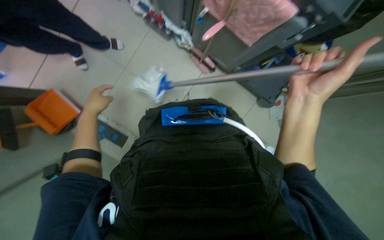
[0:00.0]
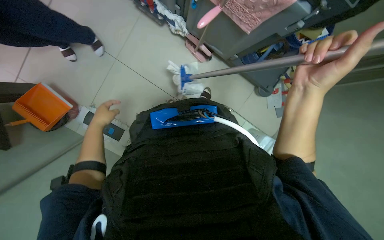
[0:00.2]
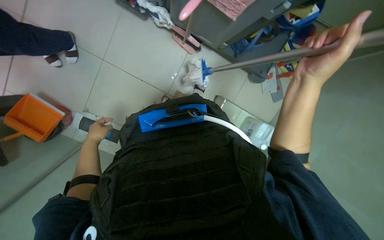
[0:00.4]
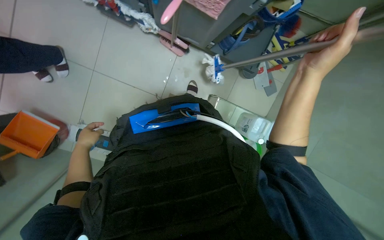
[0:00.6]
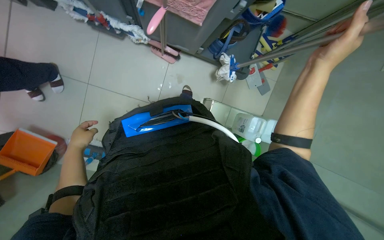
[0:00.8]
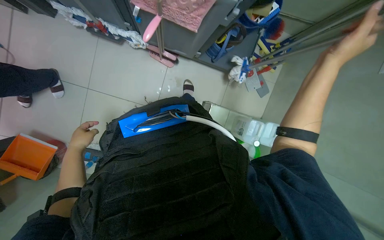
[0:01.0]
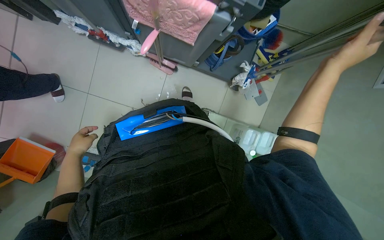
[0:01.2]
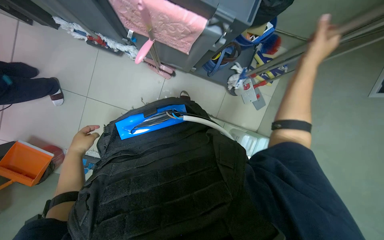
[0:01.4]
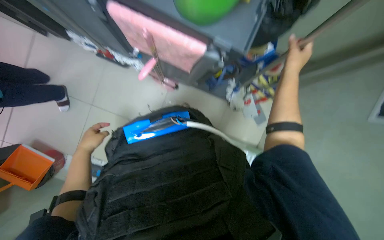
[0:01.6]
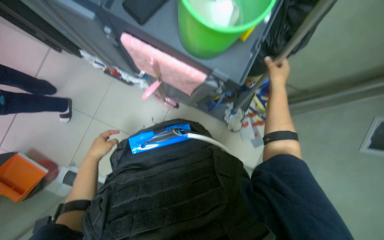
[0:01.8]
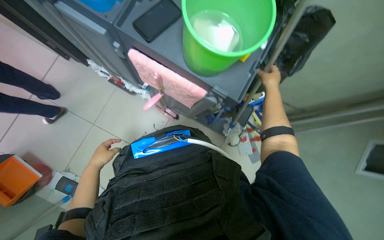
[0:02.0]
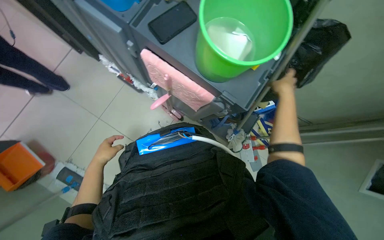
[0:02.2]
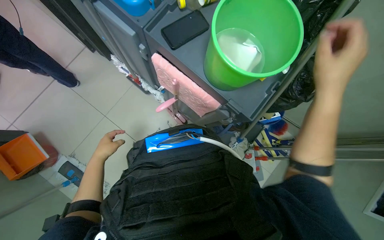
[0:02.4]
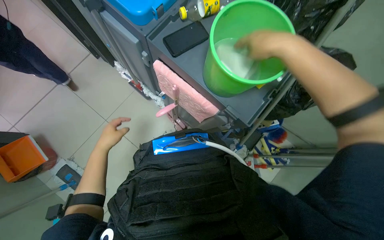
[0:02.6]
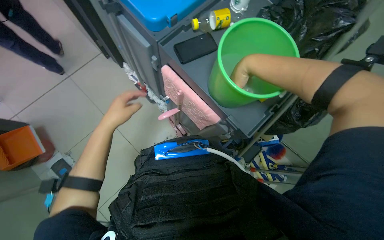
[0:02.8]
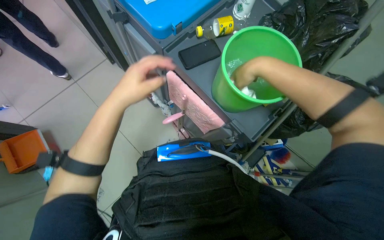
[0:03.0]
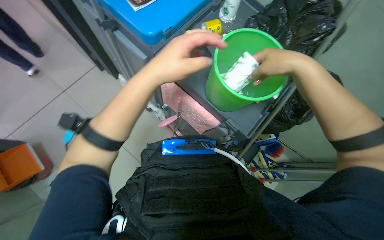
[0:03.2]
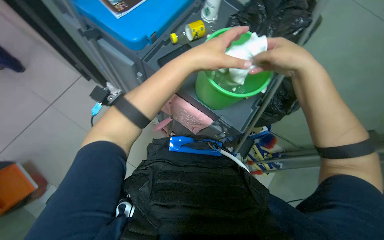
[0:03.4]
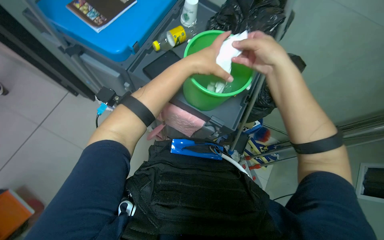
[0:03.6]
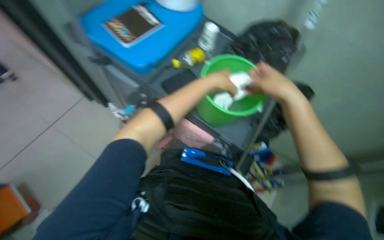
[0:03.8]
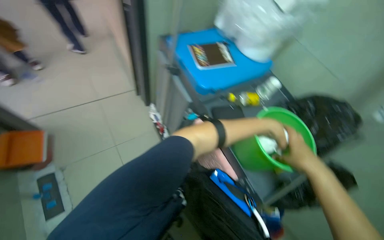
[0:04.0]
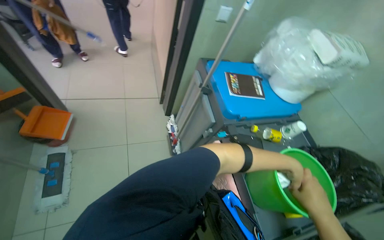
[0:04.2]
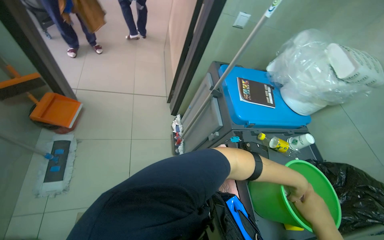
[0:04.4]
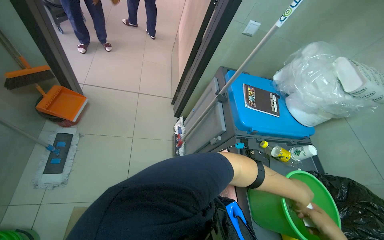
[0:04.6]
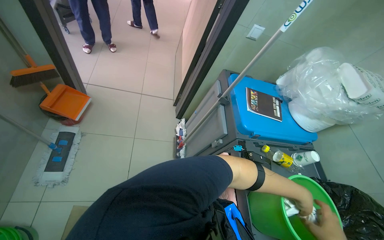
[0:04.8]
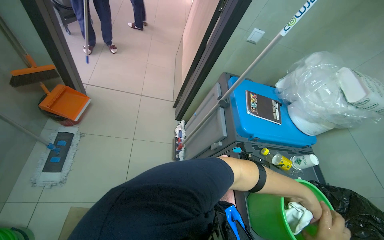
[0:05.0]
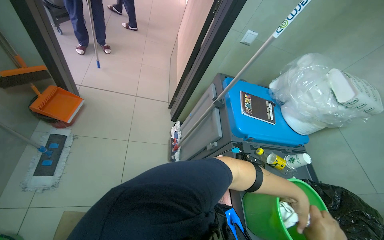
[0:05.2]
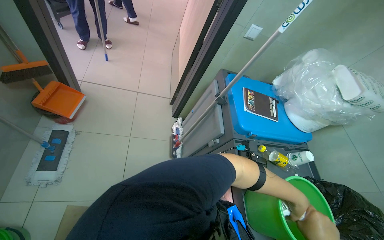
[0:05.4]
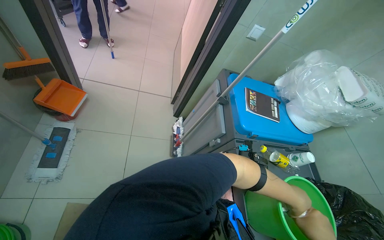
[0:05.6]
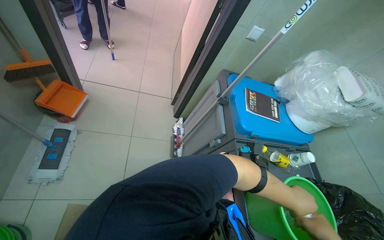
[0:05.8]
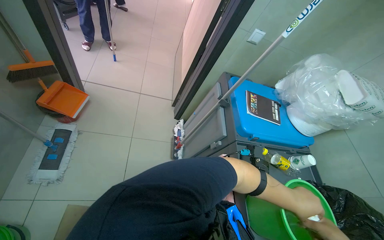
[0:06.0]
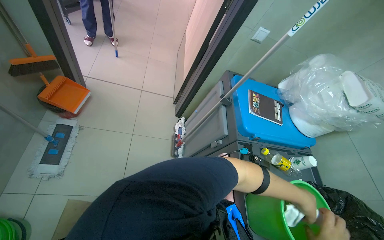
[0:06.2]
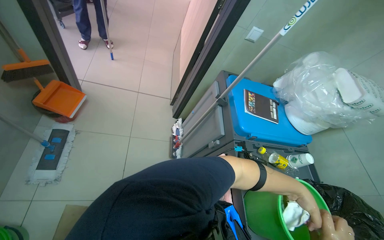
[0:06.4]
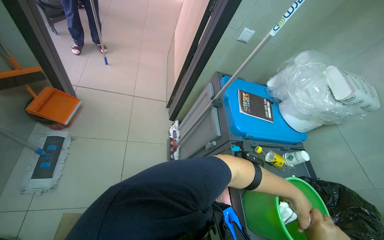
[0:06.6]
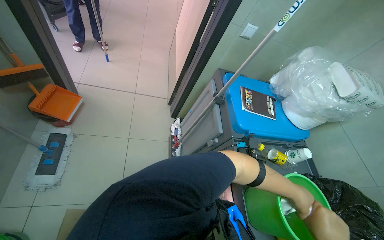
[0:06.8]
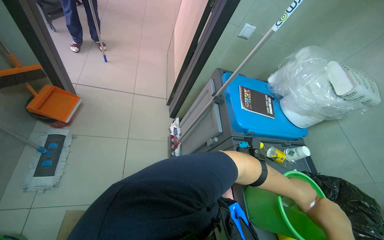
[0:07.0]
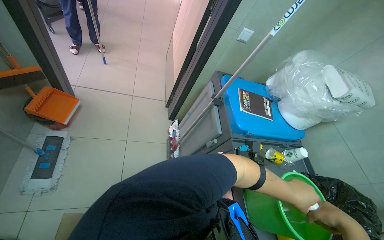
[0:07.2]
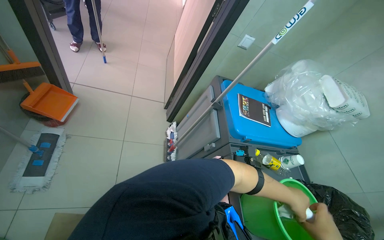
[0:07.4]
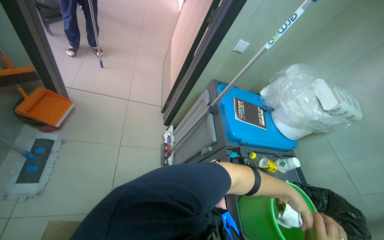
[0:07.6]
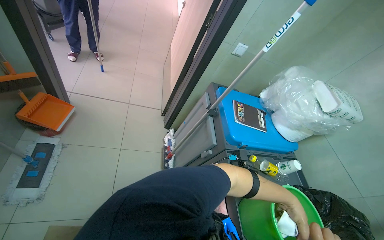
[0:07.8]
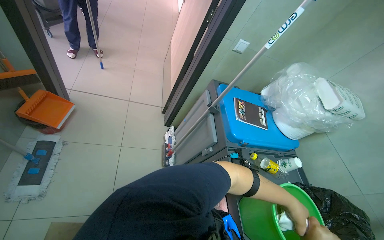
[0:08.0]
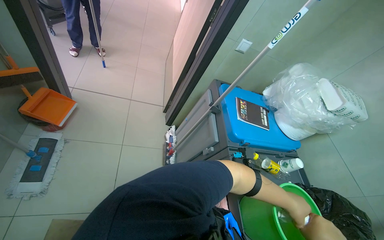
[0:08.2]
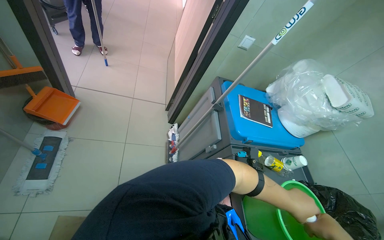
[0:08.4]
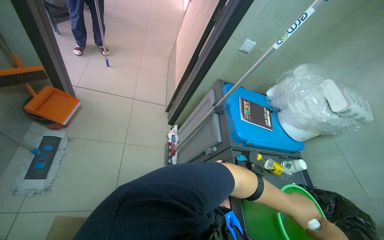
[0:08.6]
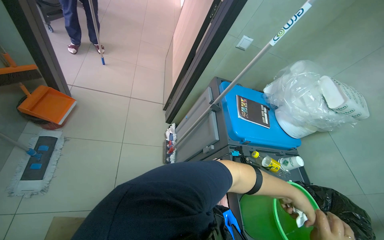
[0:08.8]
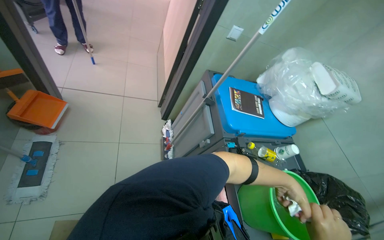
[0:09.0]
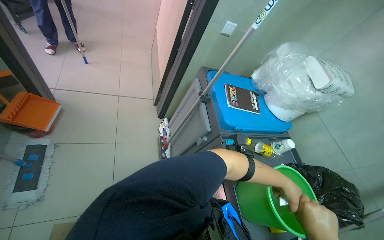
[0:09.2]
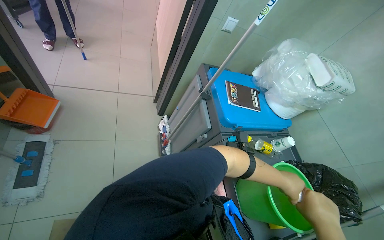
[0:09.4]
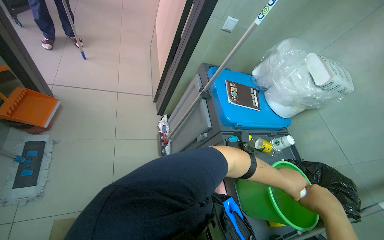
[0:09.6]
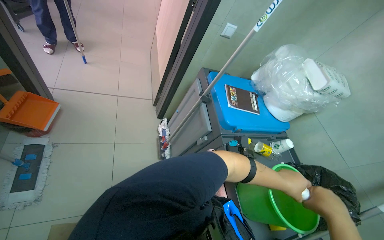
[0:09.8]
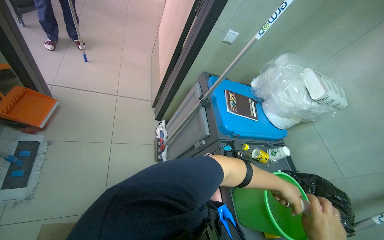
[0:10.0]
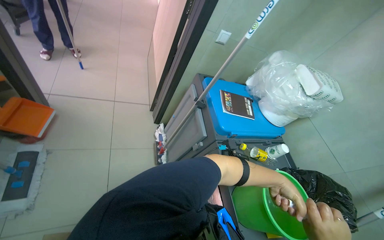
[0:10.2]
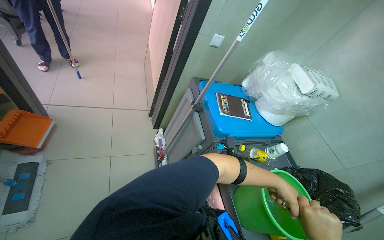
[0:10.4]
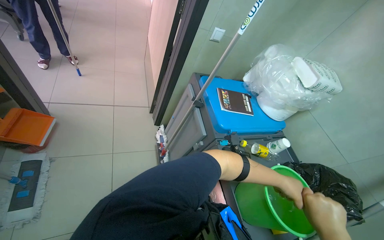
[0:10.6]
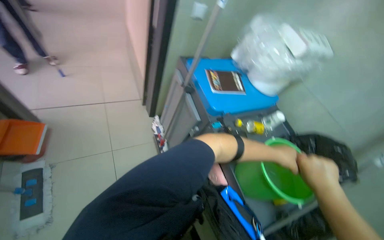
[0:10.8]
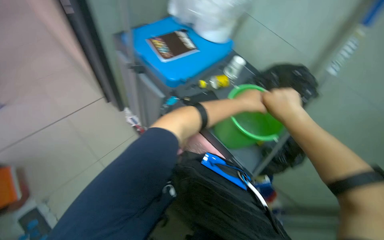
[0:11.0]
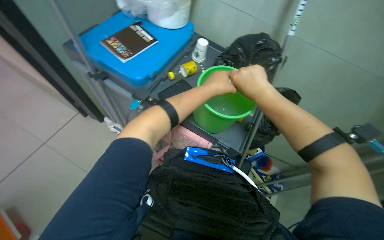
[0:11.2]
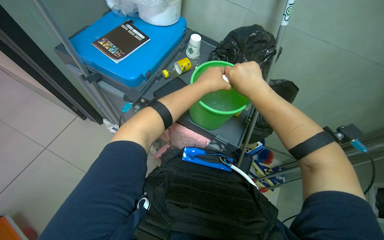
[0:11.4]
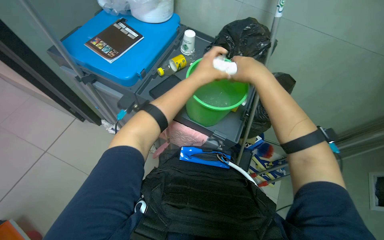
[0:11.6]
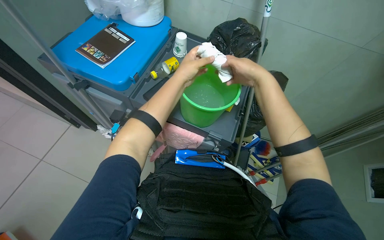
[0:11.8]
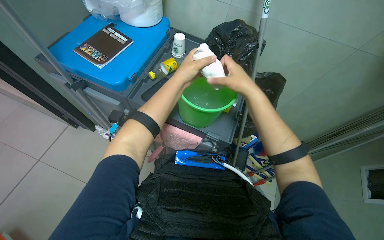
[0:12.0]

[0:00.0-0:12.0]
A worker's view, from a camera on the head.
Job: preparing cleaning supplies.
The whole recording: Preparing cleaning tools. The worker attaches and detaches a cloth from a mop and squeegee, and wrings the cloth in a bucket.
0:00.0 to 0:01.6: The right hand heads to the right and up the picture, covering roughly 25 cm.
0:01.6 to 0:03.0: The wearer looks some 20 degrees further upward. The right hand shifts some 35 cm nearer to the camera and to the left, while the left hand is displaced nearer to the camera, up the picture and to the right by about 30 cm.
0:03.0 to 0:04.4: The camera pitches upward, by roughly 25 degrees. The scene turns about 35 degrees clockwise in the picture.
0:04.4 to 0:06.0: The head rotates about 15 degrees to the right. The left hand swings nearer and farther, roughly 15 cm each way, with 2 reversals.
0:10.4 to 0:12.0: The head rotates about 55 degrees to the right. The wearer looks approximately 25 degrees further downward.

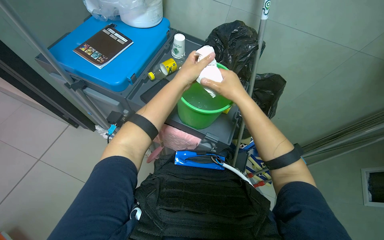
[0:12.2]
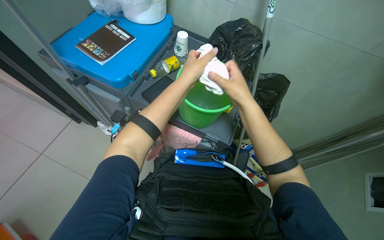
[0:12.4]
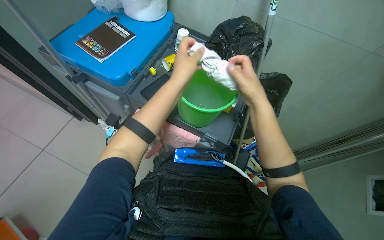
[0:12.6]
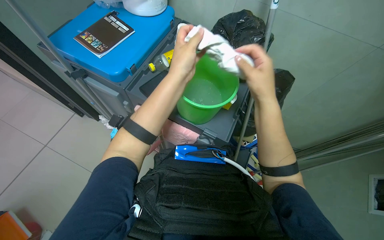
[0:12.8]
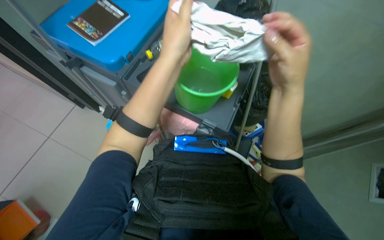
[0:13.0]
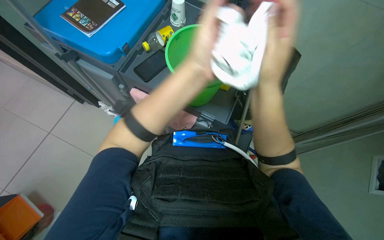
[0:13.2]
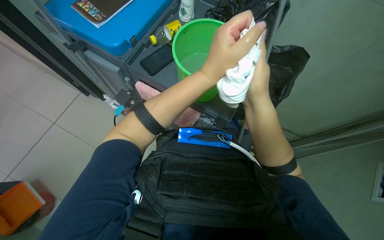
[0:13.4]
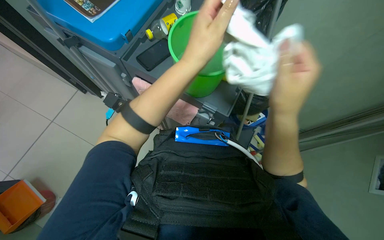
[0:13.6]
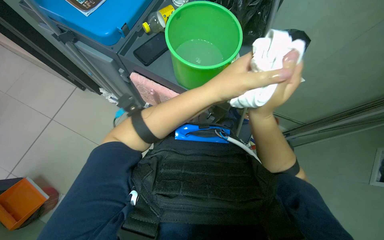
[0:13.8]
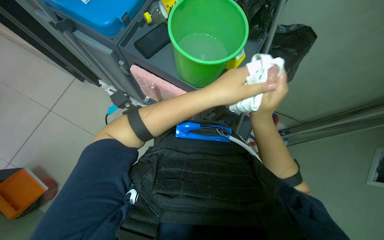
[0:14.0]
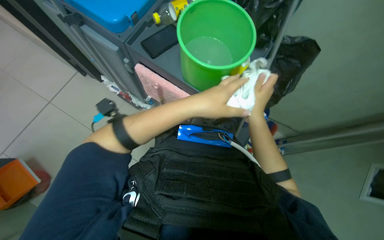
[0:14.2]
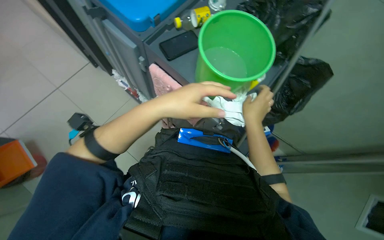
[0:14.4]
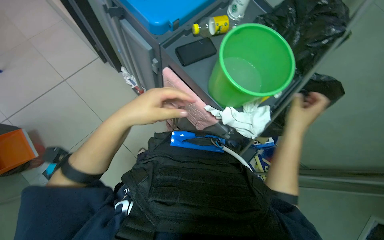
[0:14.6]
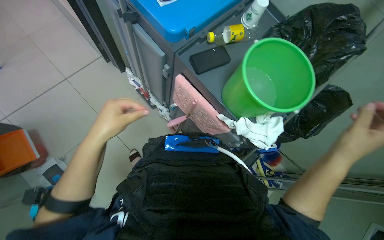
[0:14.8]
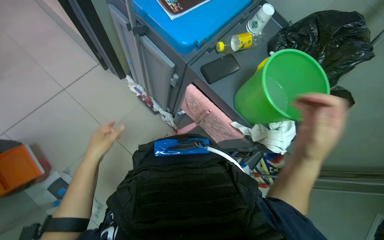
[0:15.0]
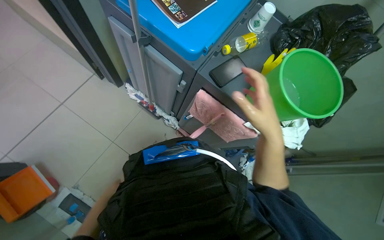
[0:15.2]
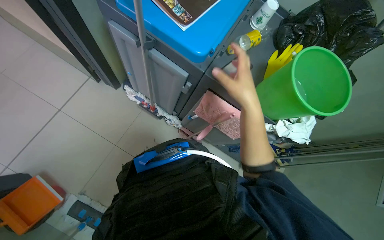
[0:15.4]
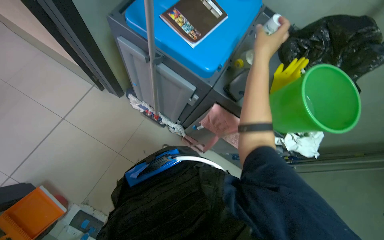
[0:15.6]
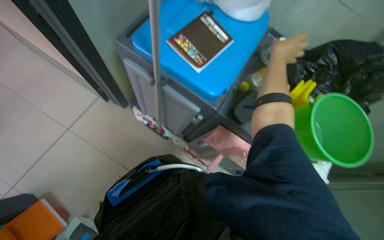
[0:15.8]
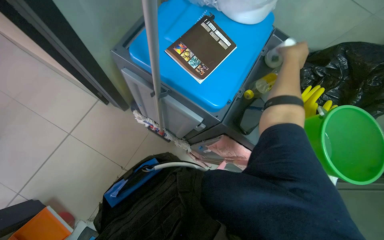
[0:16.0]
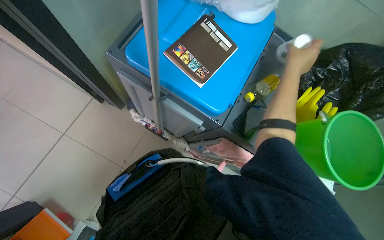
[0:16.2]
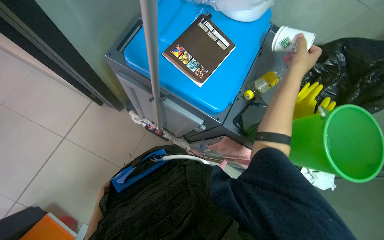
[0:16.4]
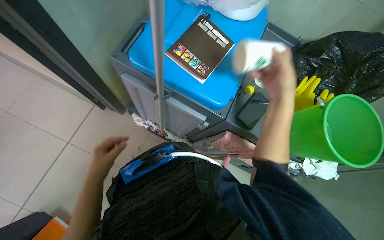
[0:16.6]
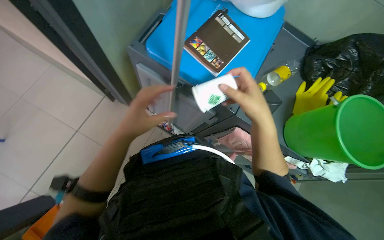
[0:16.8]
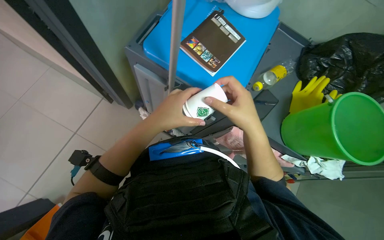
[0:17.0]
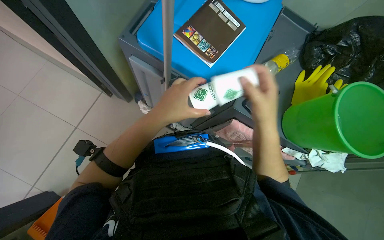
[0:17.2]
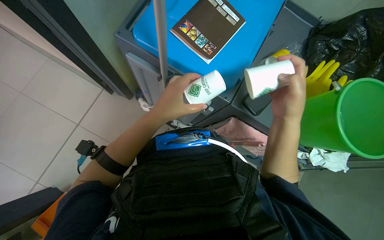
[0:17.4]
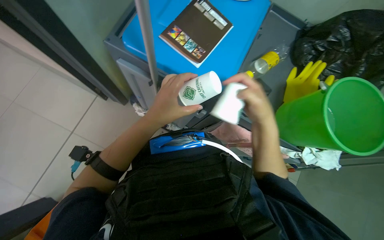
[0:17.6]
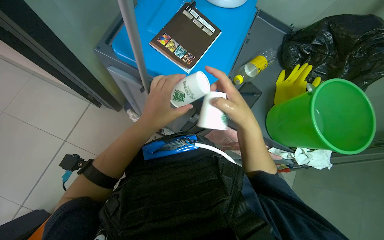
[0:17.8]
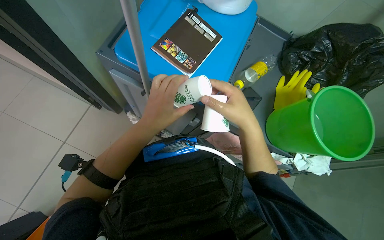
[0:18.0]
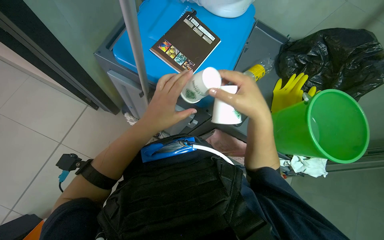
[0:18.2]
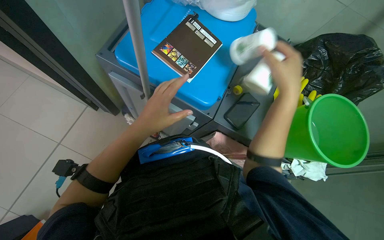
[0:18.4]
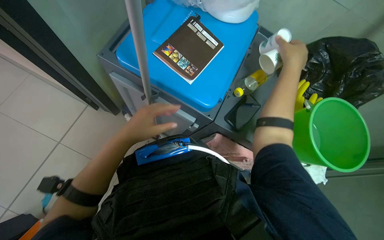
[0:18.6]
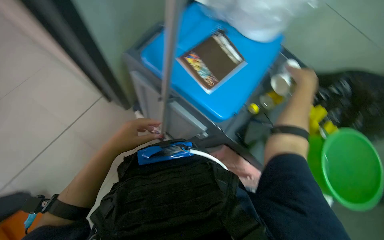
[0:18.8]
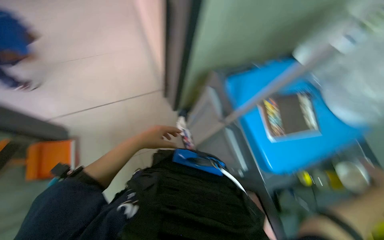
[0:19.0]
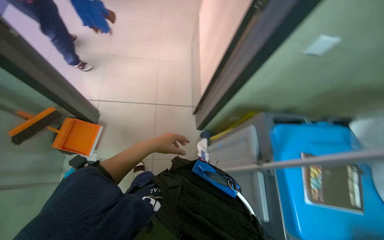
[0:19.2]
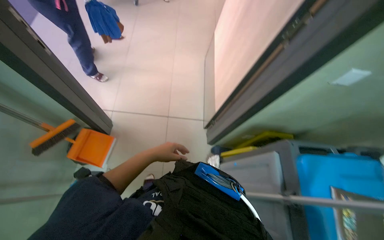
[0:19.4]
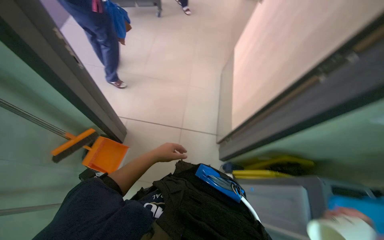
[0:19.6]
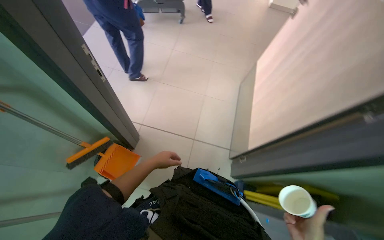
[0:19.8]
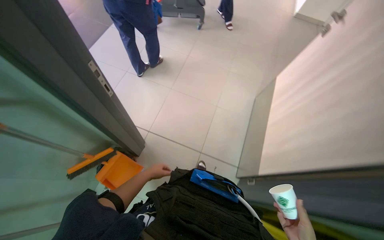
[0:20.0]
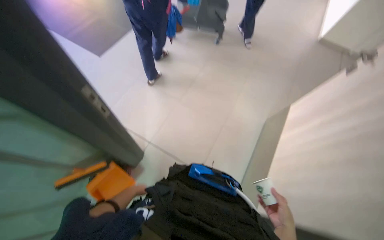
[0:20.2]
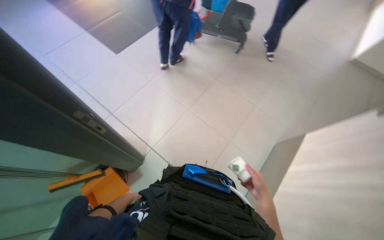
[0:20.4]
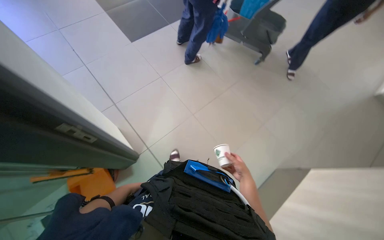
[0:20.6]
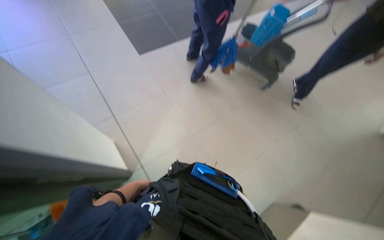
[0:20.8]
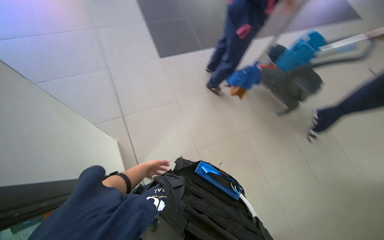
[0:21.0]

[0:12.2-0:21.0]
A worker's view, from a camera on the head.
Job: preparing cleaning supplies.
The whole recording: Preparing cleaning tools. The worker attaches and detaches a cloth from a mop and squeegee, and wrings the cloth in a bucket.
0:15.2 to 0:16.6: The right hand travels up the picture by roughly 25 cm.
0:16.6 to 0:18.0: The right hand is displaced to the left and down the picture by roughly 15 cm. The left hand travels to the right and up the picture by approximately 20 cm.
0:18.0 to 0:19.6: The camera travels approximately 40 cm. The wearer's head swings roughly 75 degrees to the left. The wearer looks about 25 degrees further upward.
0:19.6 to 0:21.0: The camera is carried roughly 90 cm. The head turns to the left by about 60 degrees.
